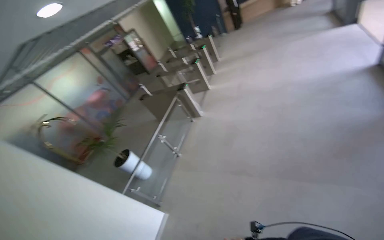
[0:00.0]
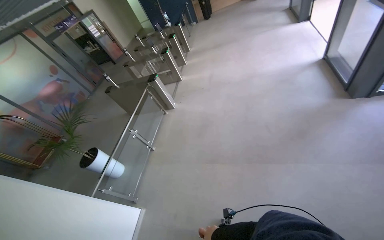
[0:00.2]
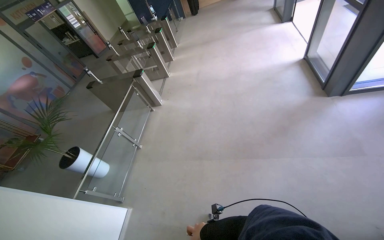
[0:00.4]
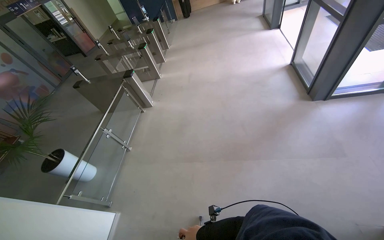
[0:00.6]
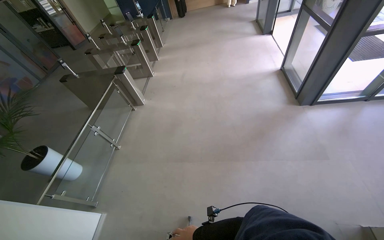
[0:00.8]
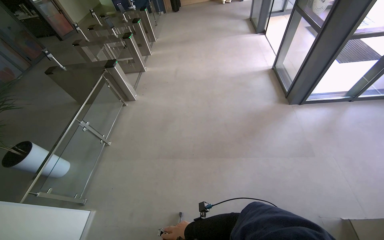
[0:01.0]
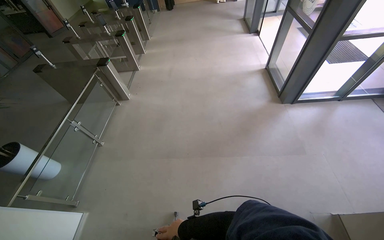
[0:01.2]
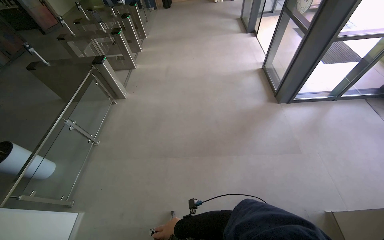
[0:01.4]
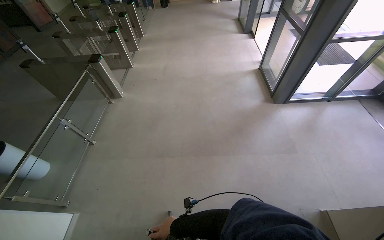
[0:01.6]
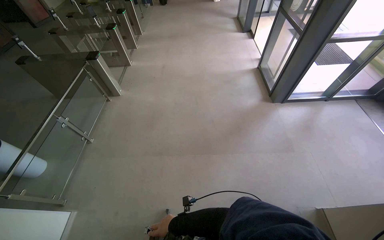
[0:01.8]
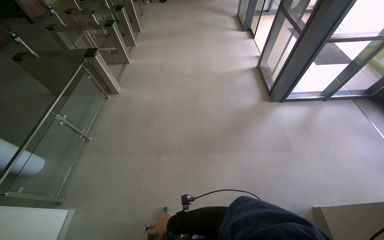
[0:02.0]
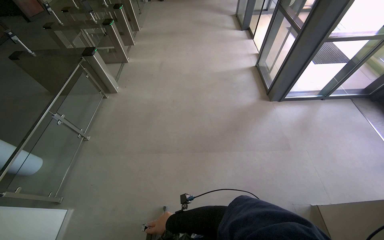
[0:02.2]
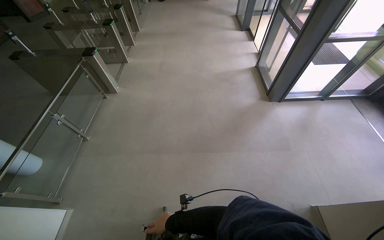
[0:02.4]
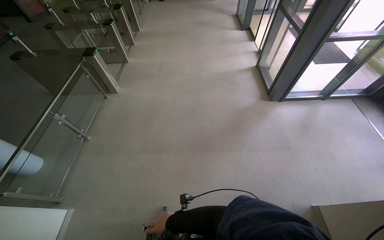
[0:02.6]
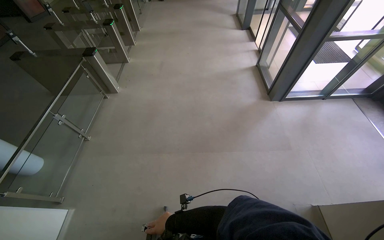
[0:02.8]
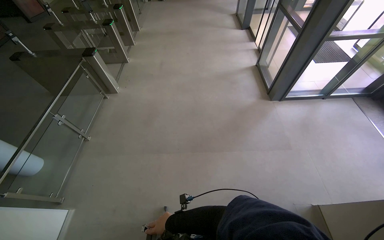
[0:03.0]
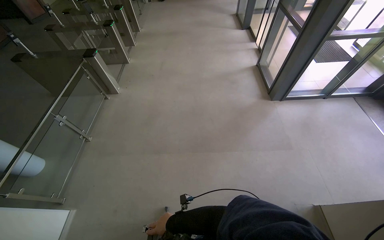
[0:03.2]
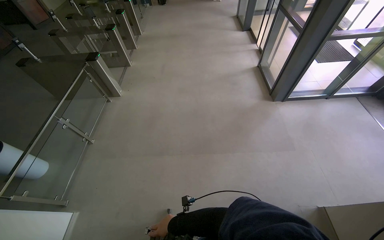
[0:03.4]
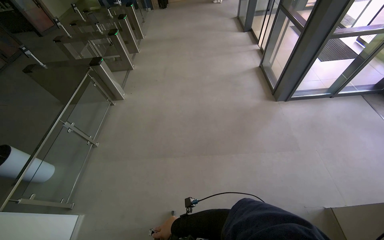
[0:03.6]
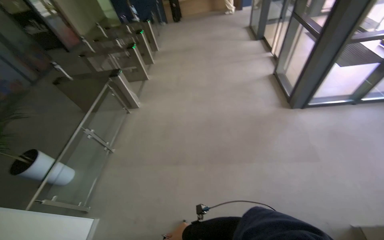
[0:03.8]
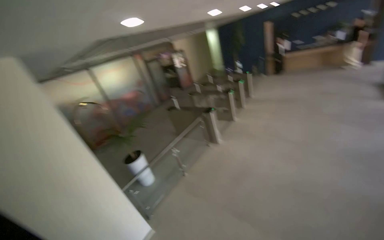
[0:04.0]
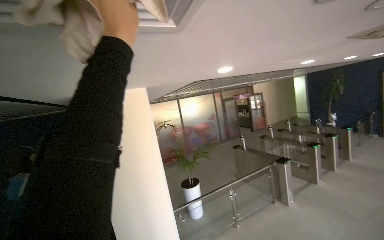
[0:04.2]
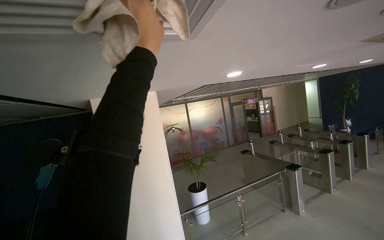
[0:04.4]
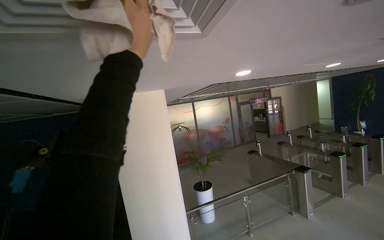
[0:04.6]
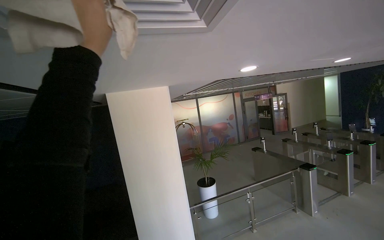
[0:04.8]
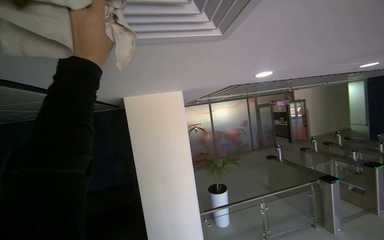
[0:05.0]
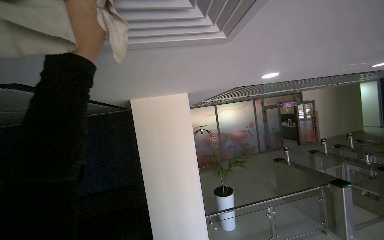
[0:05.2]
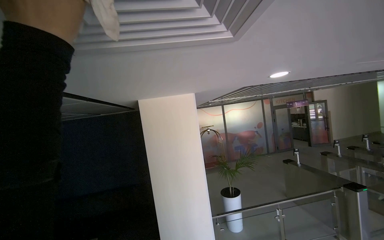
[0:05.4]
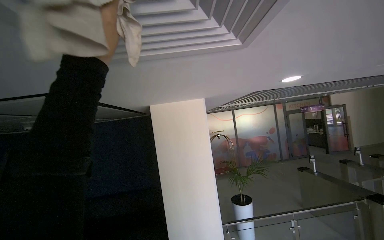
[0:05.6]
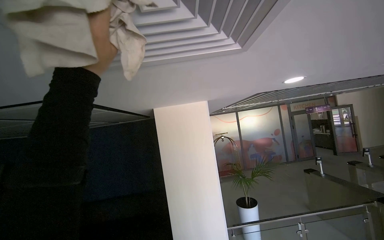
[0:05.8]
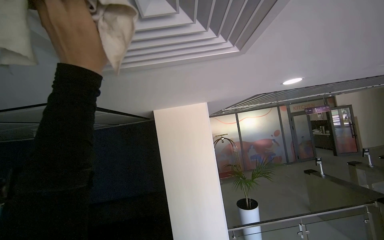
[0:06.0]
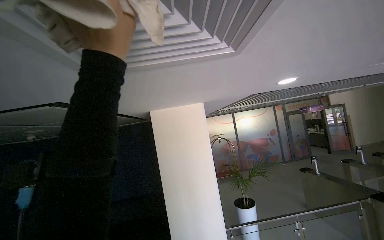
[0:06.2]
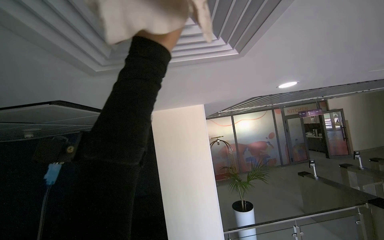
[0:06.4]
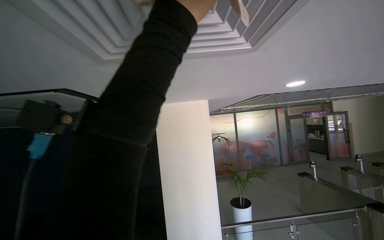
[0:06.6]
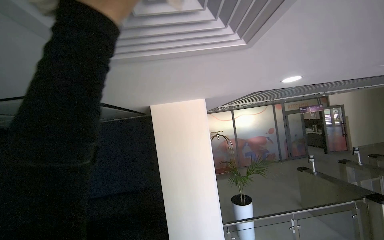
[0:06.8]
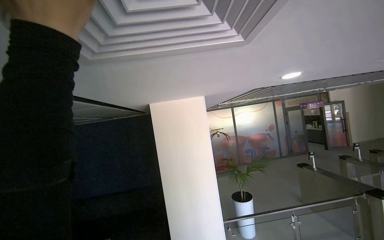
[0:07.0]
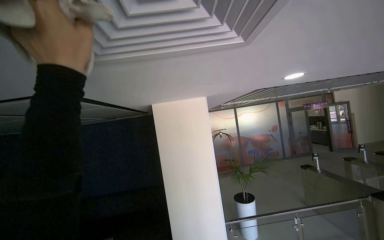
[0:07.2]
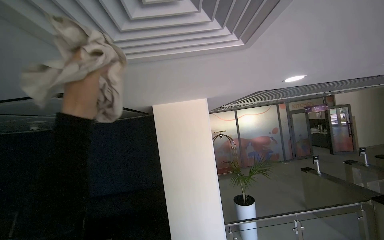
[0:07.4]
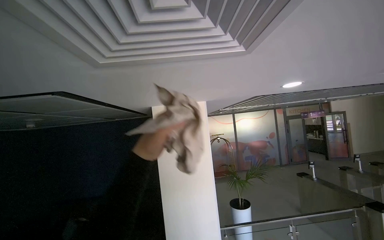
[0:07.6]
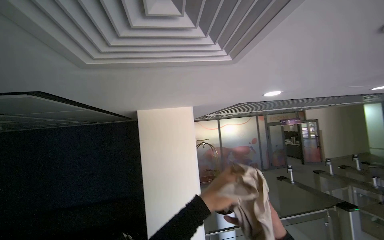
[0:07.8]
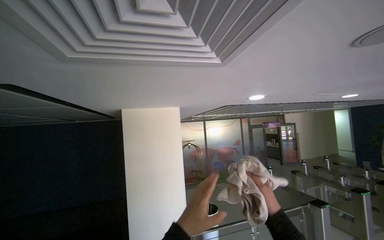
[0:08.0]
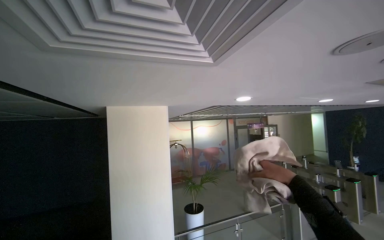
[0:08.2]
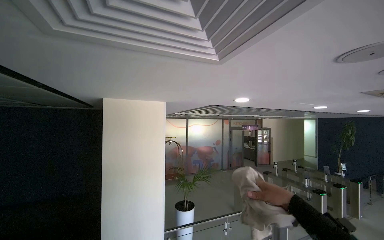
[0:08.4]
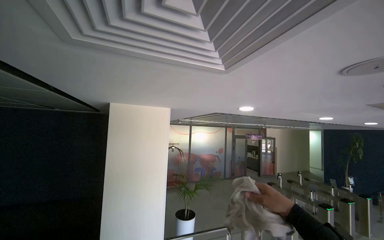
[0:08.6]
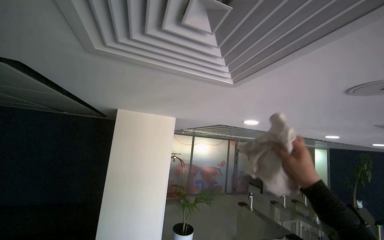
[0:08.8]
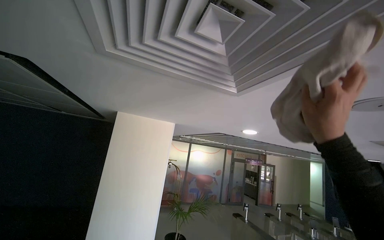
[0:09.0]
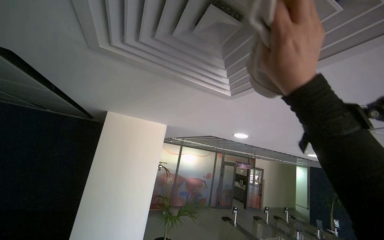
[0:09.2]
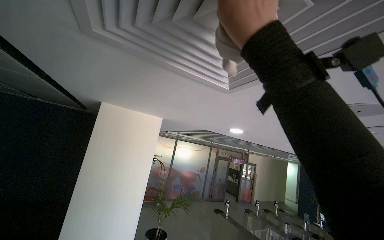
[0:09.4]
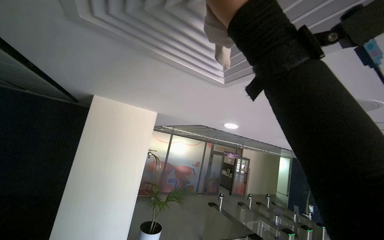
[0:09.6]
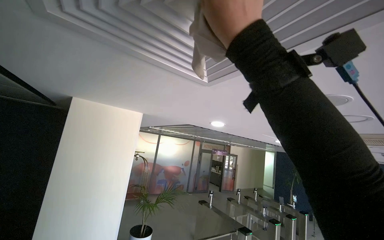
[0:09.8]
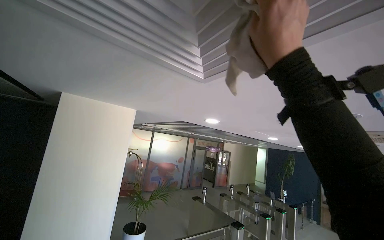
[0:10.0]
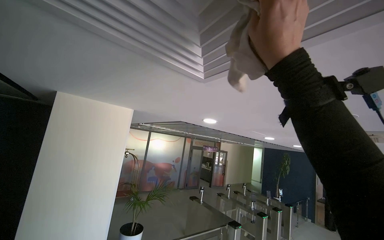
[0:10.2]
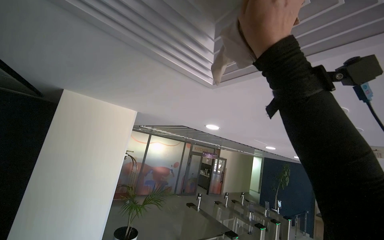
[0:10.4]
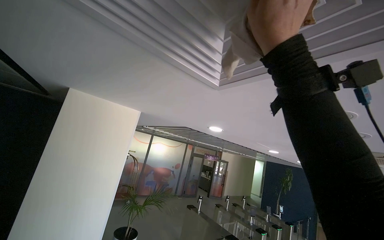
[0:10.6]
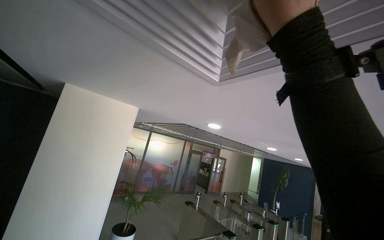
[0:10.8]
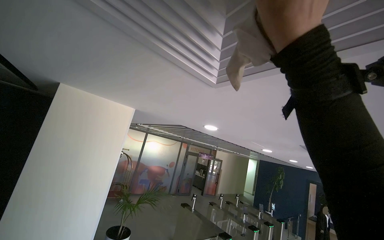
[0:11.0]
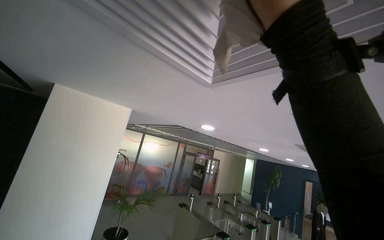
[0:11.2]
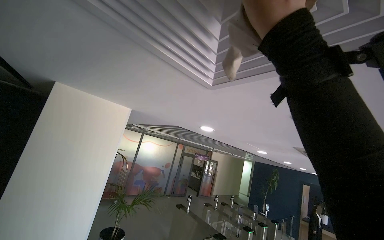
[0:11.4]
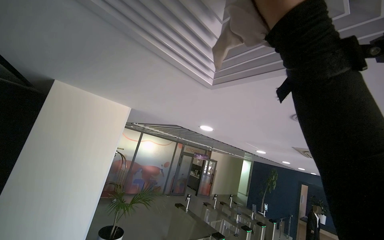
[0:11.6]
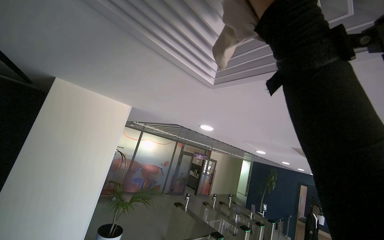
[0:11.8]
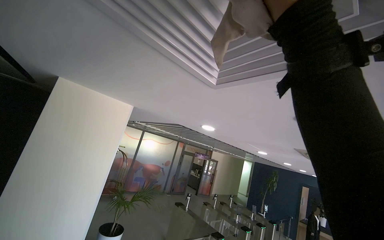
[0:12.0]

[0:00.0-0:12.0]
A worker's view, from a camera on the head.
Job: wiping surfaces.
The whole recording: Wiping ceiling vents. The worker wipes the ceiling vents with a cloth while standing on a ladder.
0:00.0 to 0:01.6: The camera sweeps to the right, by approximately 30 degrees.
0:03.0 to 0:04.4: The head rotates approximately 70 degrees to the left. The view tilts some 35 degrees upward.
0:04.4 to 0:06.0: The view swings some 20 degrees to the left.
0:07.6 to 0:09.0: The view pans to the right by about 15 degrees.
0:09.0 to 0:10.4: The right hand moves up the picture and to the left, approximately 25 cm.

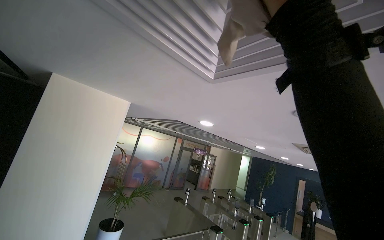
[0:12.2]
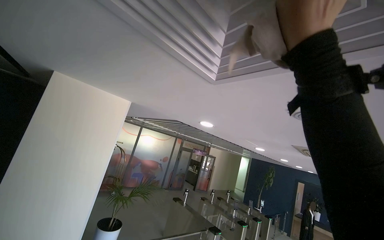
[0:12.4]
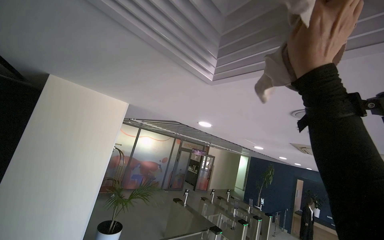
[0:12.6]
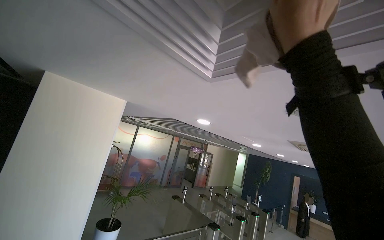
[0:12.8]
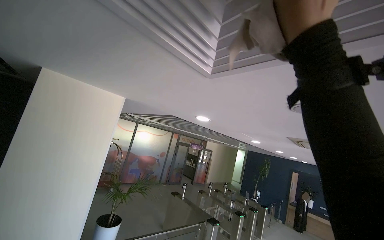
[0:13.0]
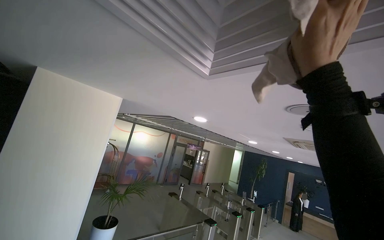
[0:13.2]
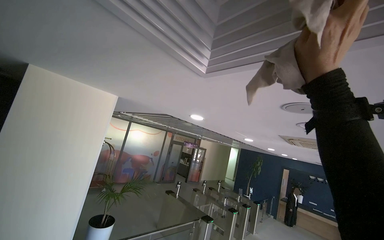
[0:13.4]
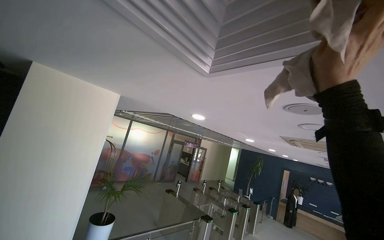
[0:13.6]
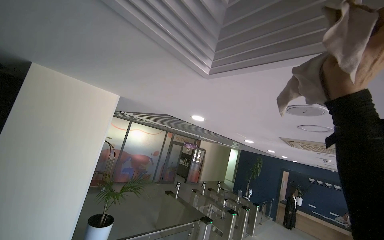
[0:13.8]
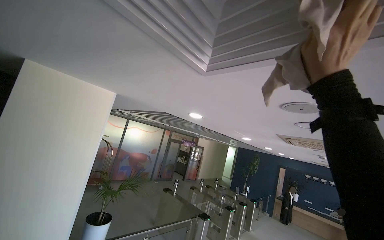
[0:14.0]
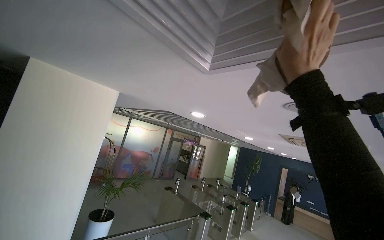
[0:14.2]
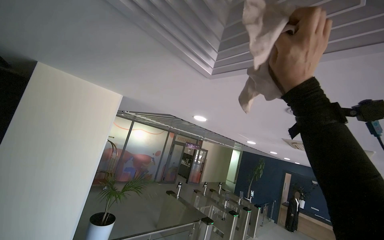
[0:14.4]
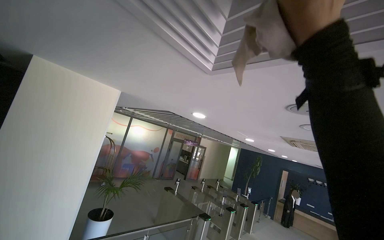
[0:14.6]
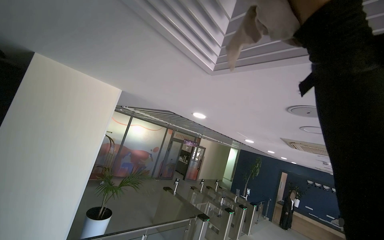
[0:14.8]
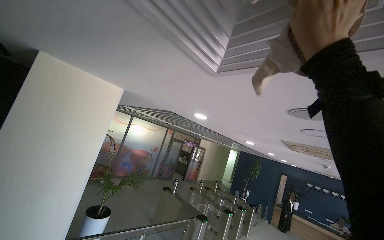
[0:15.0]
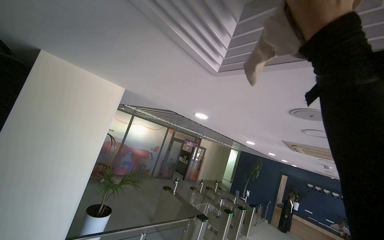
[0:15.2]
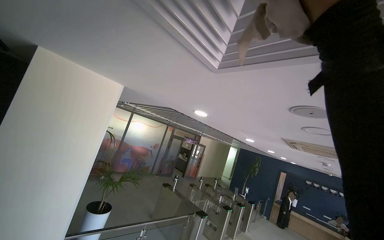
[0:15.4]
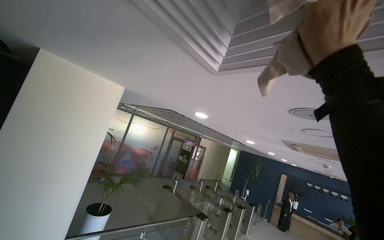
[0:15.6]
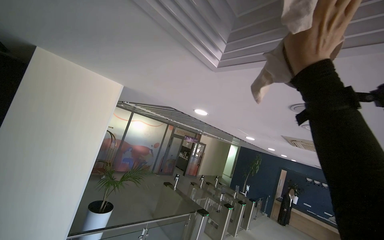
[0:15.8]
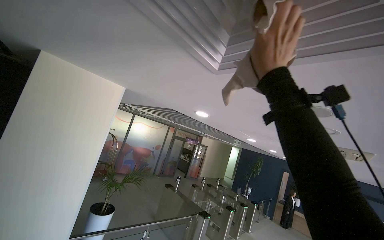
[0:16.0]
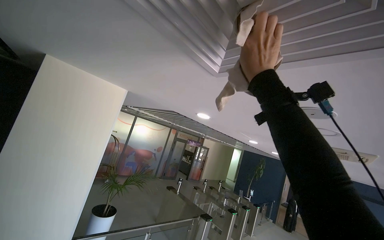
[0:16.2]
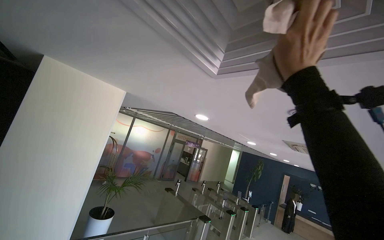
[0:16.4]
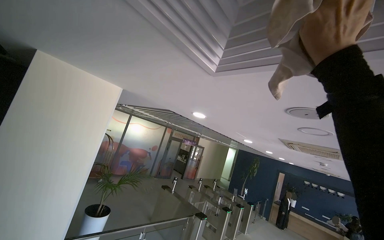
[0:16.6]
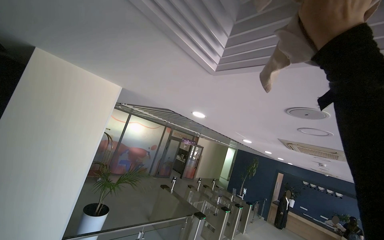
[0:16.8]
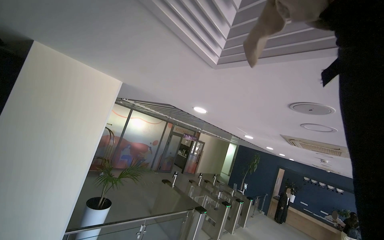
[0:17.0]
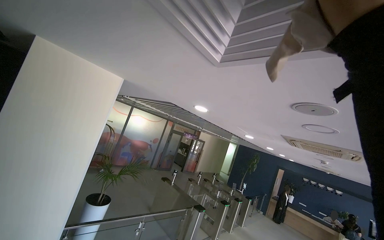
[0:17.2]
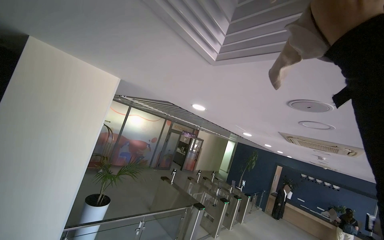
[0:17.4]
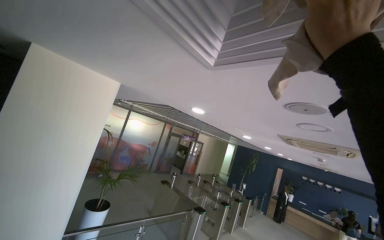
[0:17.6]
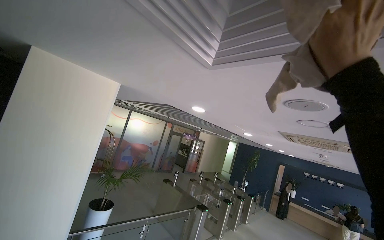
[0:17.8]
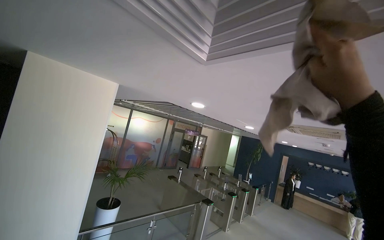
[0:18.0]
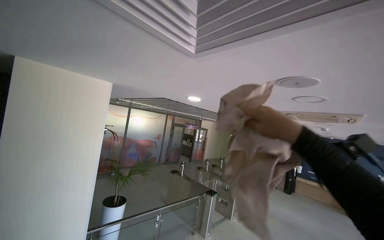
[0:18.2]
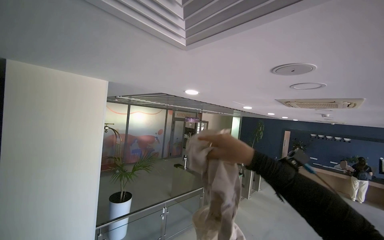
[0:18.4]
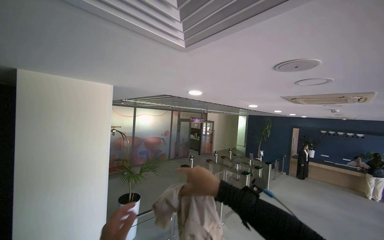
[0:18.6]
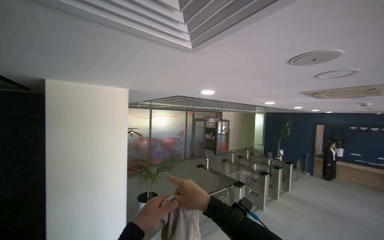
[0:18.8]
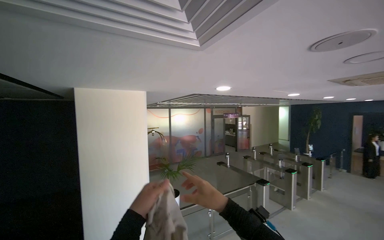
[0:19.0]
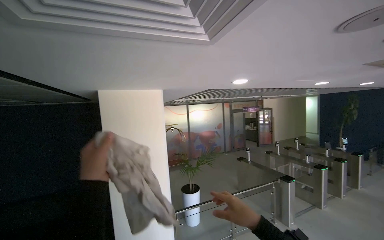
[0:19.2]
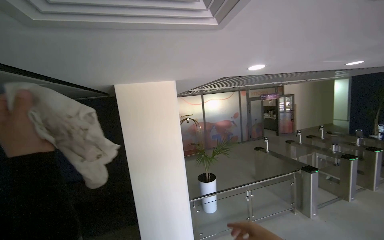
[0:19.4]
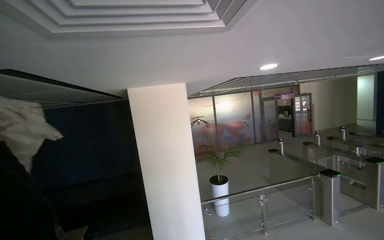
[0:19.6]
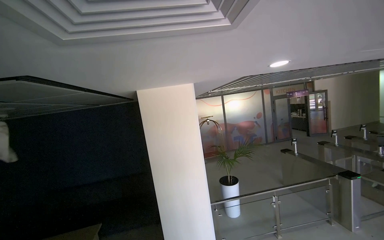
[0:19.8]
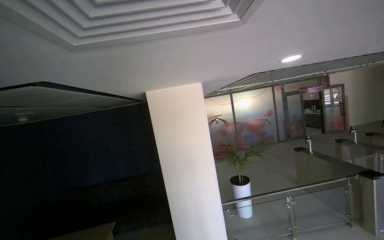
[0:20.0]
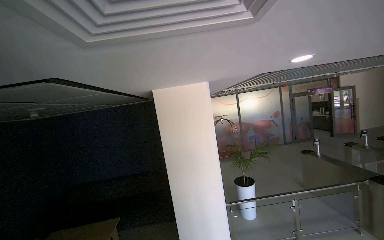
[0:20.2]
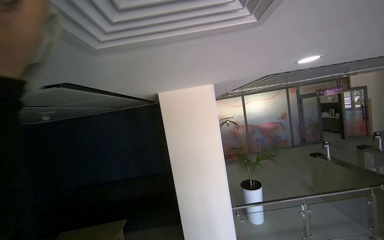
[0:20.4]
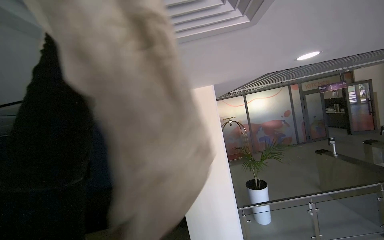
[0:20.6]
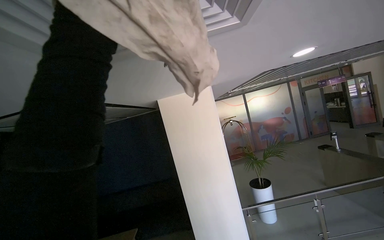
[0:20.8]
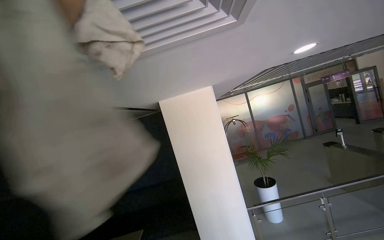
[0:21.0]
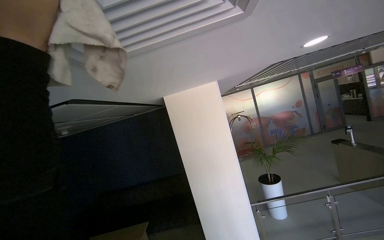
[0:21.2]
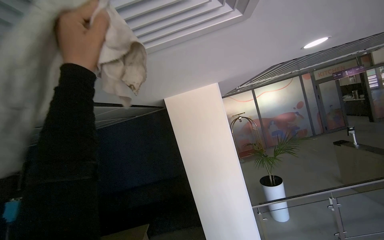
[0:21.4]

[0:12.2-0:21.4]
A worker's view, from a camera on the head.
Job: wiping surfaces.
The whole recording: Wiping ceiling vents. The worker wipes the ceiling vents with a cloth while standing on a ladder.
0:13.8 to 0:15.2: The right hand heads up the picture, covering approximately 10 cm.
0:15.2 to 0:16.8: The right hand moves about 10 cm to the left and comes back.
0:16.8 to 0:18.4: The right hand moves down the picture, about 30 cm.
0:18.4 to 0:19.8: The camera is aimed about 35 degrees further to the left.
